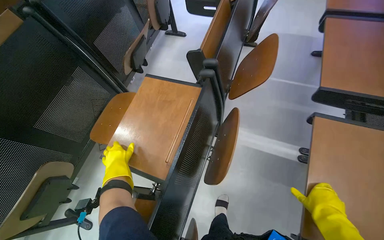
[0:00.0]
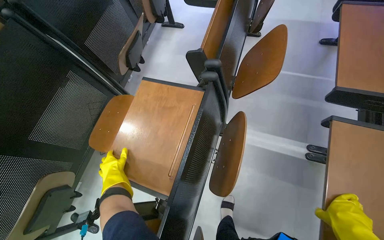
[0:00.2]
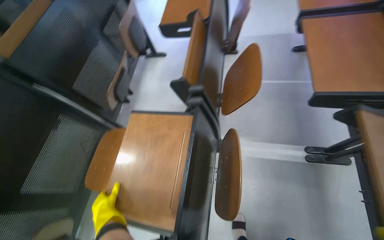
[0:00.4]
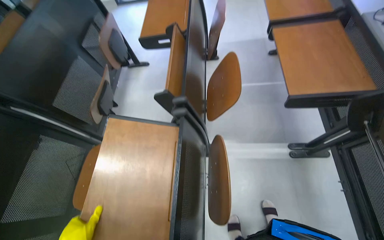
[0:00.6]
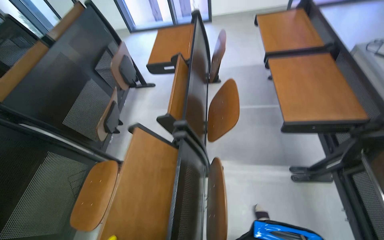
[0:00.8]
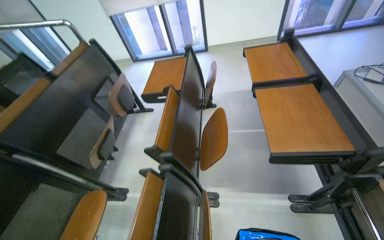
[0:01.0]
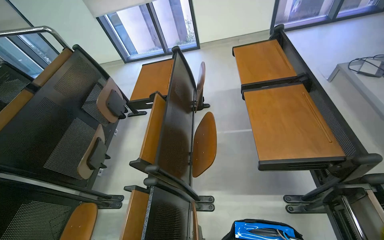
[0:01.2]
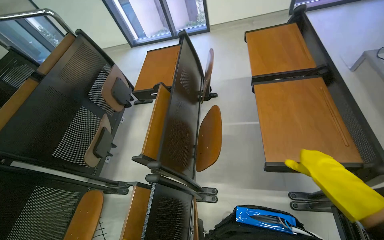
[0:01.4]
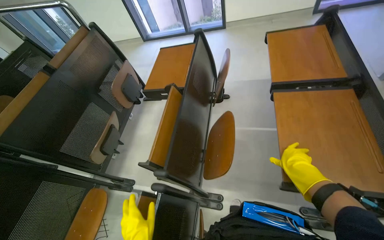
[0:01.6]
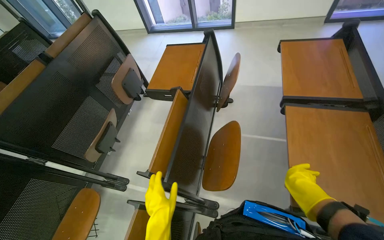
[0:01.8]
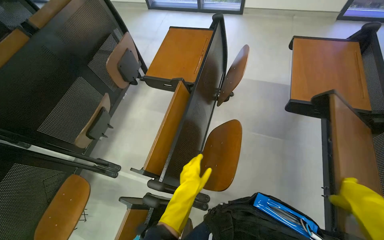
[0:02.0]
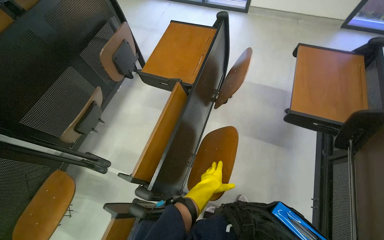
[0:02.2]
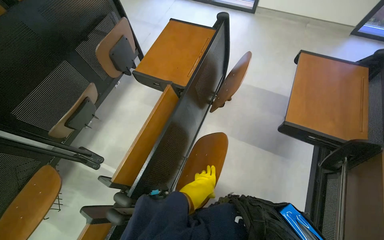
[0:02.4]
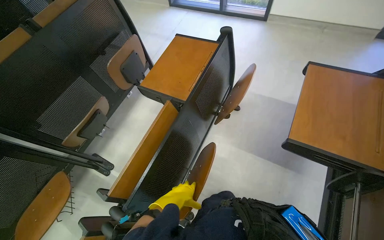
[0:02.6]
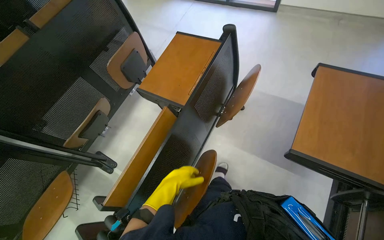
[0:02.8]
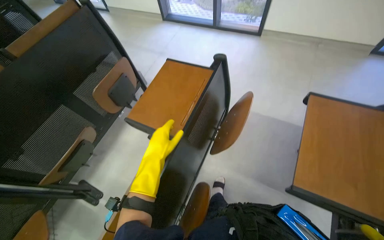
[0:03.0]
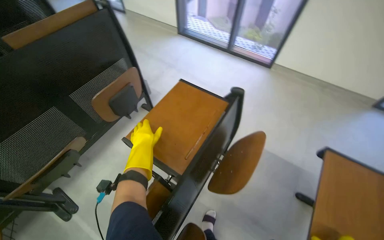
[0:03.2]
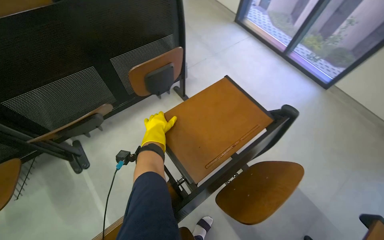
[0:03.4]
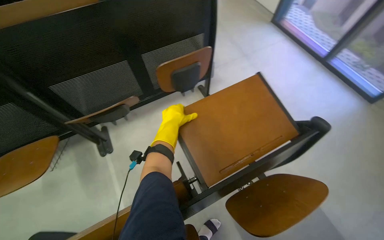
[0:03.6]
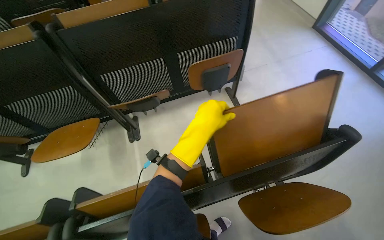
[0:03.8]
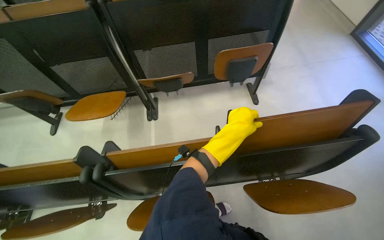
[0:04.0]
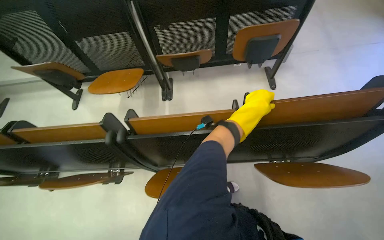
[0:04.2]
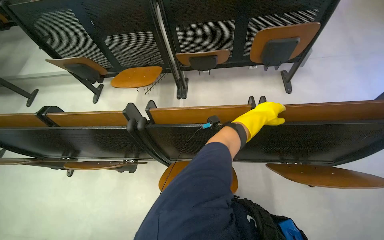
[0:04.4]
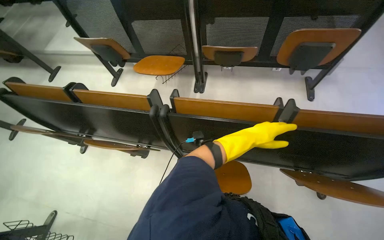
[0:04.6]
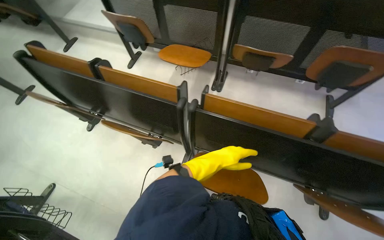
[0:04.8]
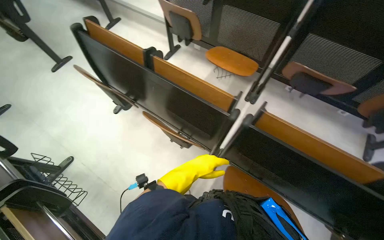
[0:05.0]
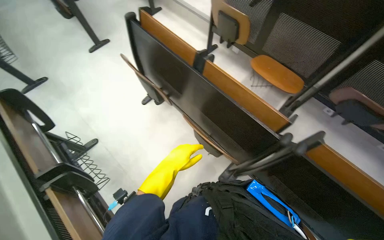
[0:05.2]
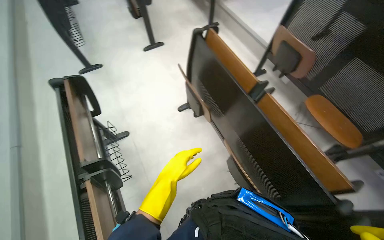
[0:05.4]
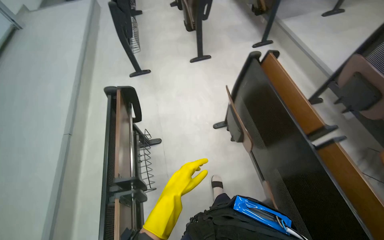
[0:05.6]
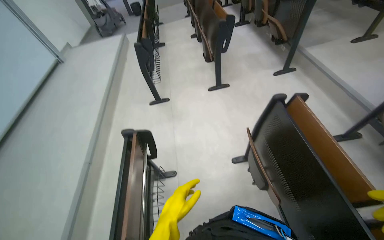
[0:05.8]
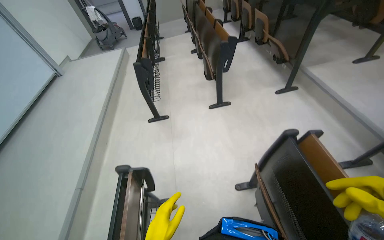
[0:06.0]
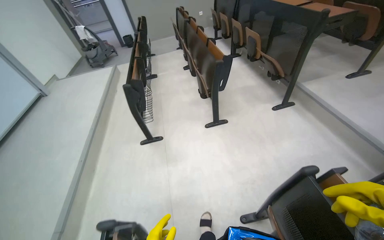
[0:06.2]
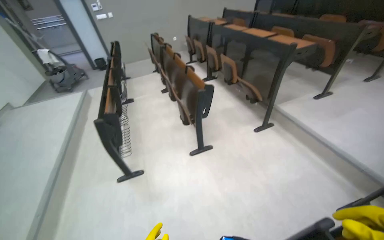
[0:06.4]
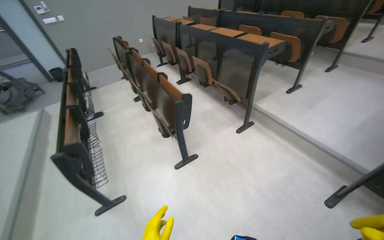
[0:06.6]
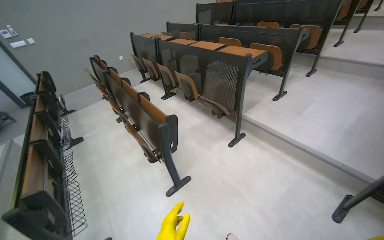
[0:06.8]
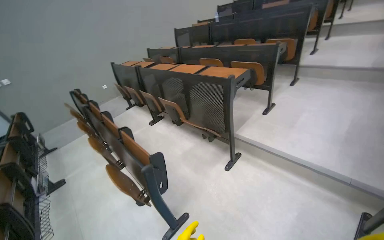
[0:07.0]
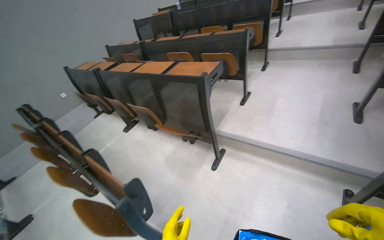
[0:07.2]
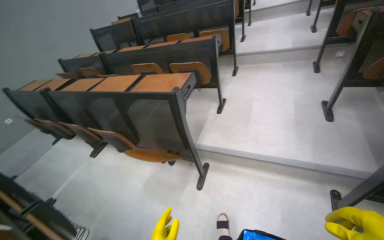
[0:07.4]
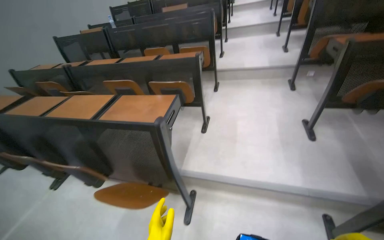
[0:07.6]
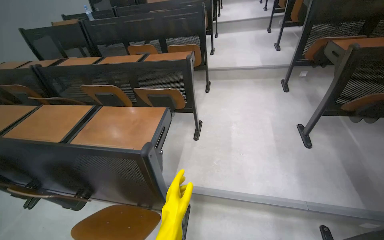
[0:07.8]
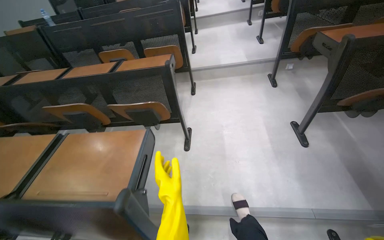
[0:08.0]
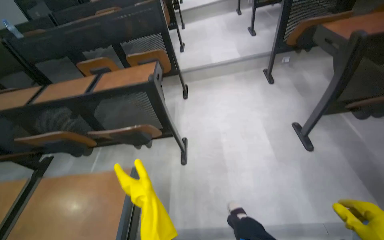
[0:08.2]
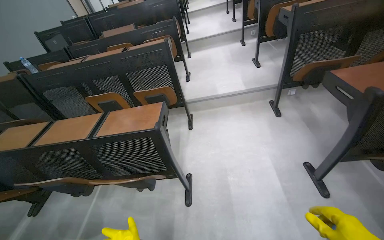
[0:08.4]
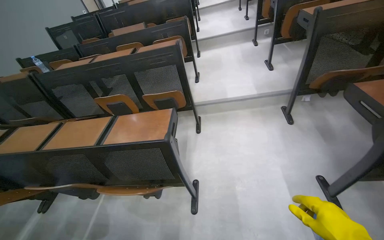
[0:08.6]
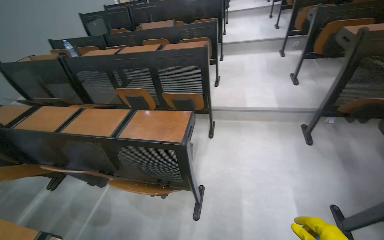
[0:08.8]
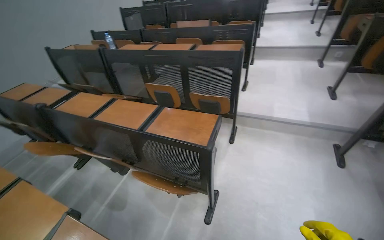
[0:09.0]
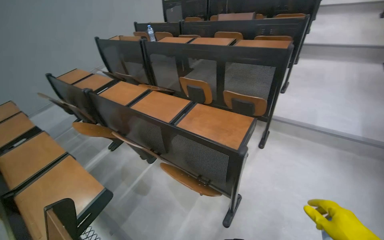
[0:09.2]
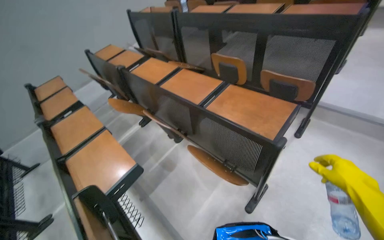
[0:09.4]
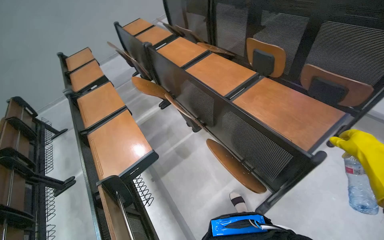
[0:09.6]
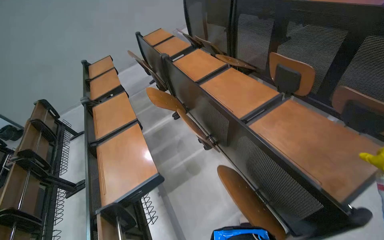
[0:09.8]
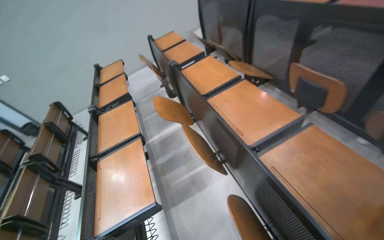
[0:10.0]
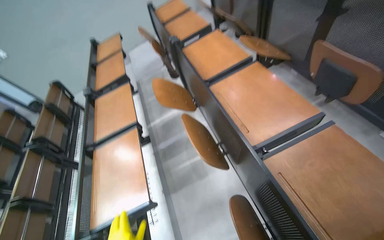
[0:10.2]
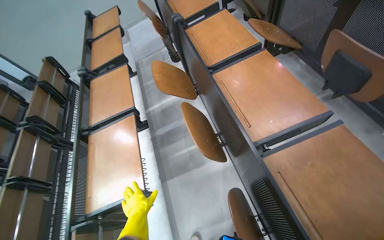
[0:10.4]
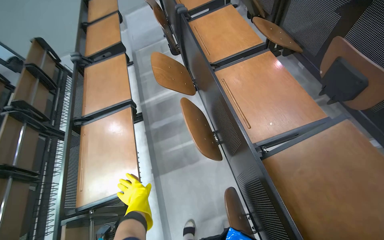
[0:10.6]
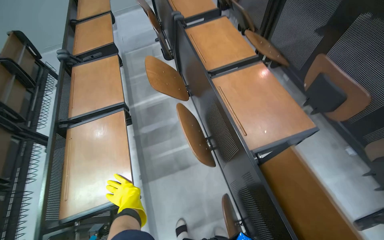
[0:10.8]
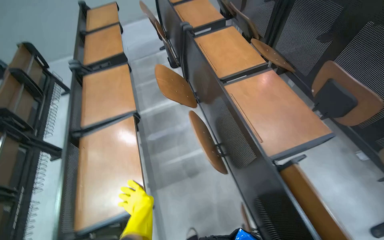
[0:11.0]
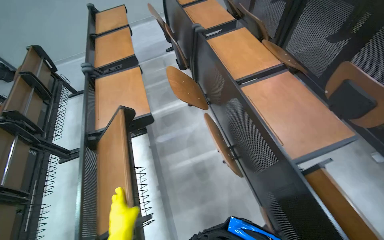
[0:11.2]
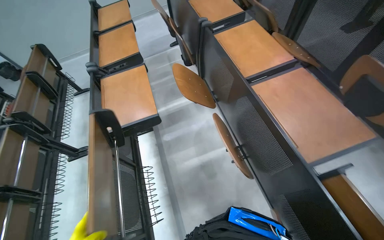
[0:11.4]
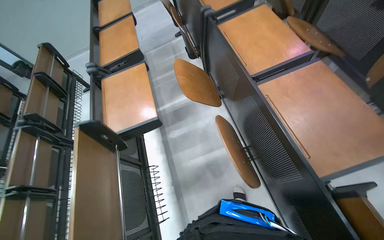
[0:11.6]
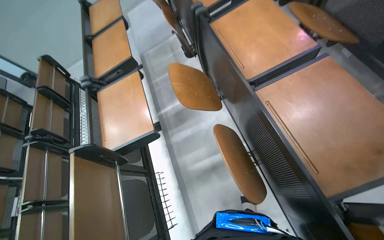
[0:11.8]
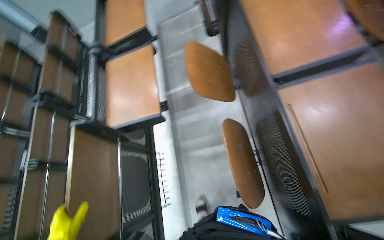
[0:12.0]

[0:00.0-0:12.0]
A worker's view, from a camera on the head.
Job: organizing items.
The whole recording: Folding desks and collecting bottles. The worker folds down desks and collects empty water bottles in the lecture hall.
0:00.0 to 0:01.6: The camera travels about 50 cm.
0:01.6 to 0:03.0: The camera travels about 50 cm.
0:03.0 to 0:04.4: The wearer looks approximately 70 degrees further to the left.
0:04.4 to 0:06.0: The camera travels approximately 1 m. The head turns to the left by about 75 degrees.
0:06.0 to 0:07.6: The head travels approximately 1.5 m. The wearer's head swings some 65 degrees to the right. The view tips upward by approximately 20 degrees.
0:07.6 to 0:09.0: The camera travels about 1 m.
0:09.0 to 0:10.4: The head travels approximately 70 cm. The head rotates about 50 degrees to the left. The wearer looks approximately 30 degrees further downward.
0:10.4 to 0:12.0: The head travels about 40 cm. The camera pitches downward, by roughly 15 degrees.

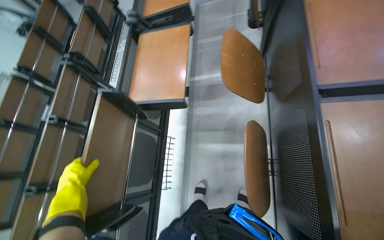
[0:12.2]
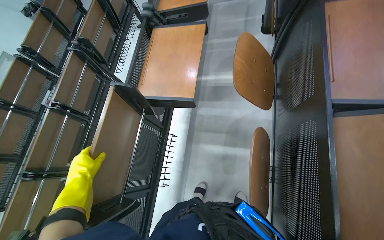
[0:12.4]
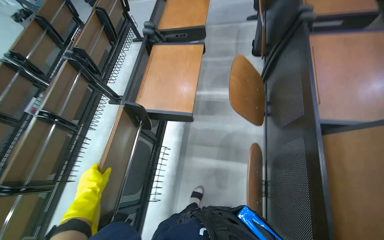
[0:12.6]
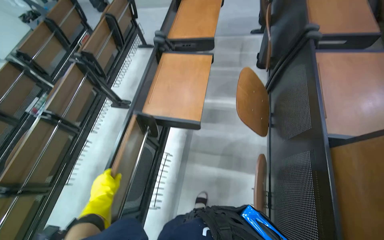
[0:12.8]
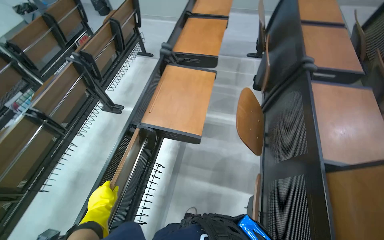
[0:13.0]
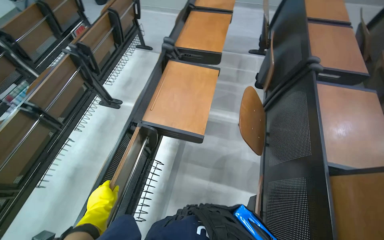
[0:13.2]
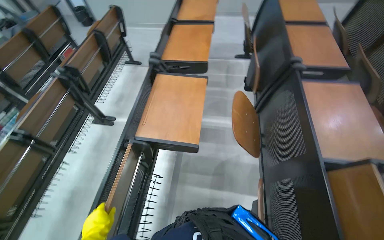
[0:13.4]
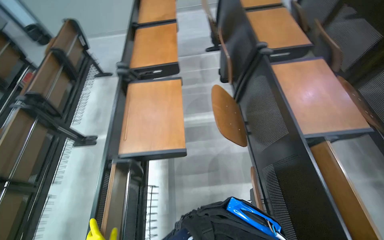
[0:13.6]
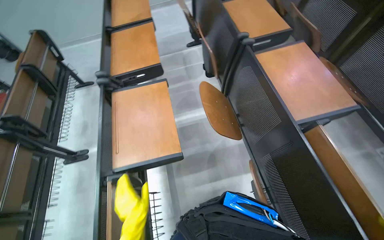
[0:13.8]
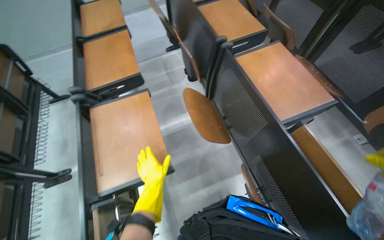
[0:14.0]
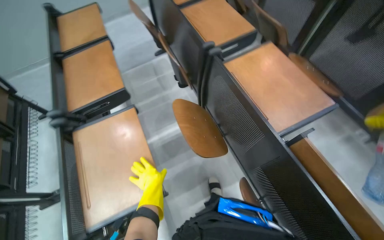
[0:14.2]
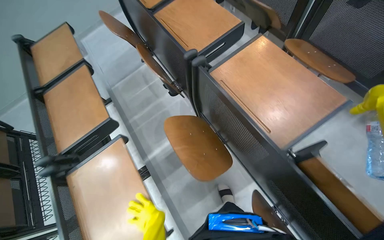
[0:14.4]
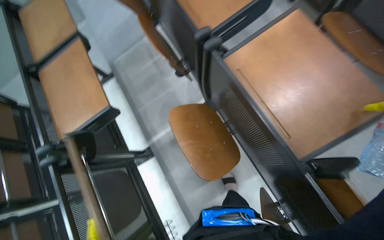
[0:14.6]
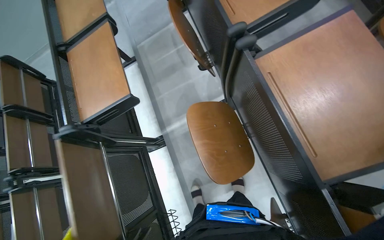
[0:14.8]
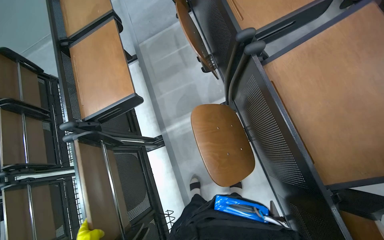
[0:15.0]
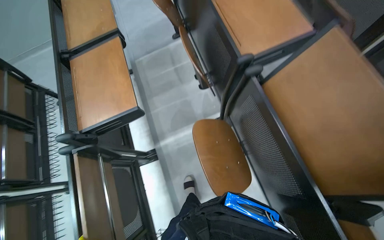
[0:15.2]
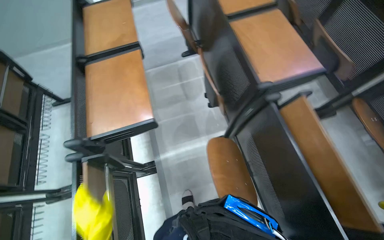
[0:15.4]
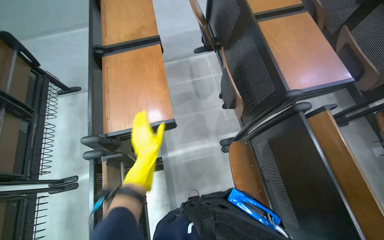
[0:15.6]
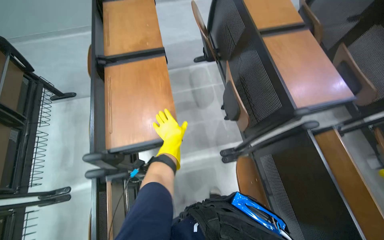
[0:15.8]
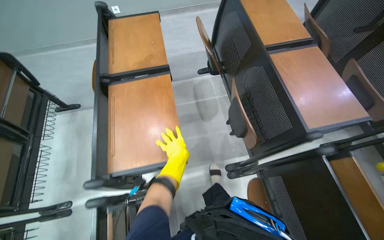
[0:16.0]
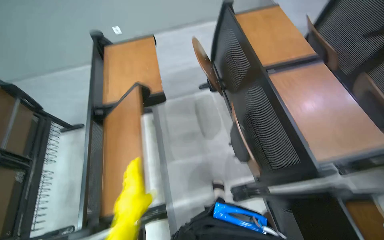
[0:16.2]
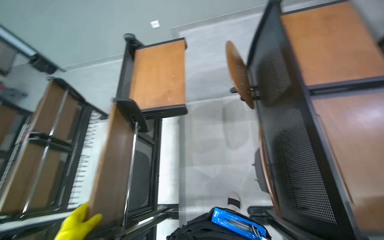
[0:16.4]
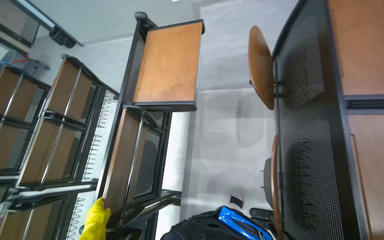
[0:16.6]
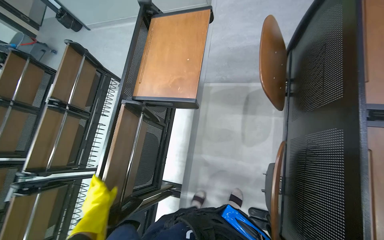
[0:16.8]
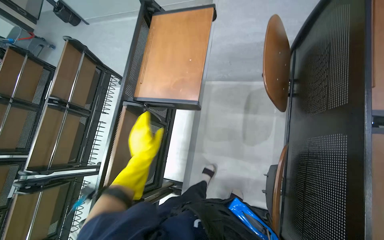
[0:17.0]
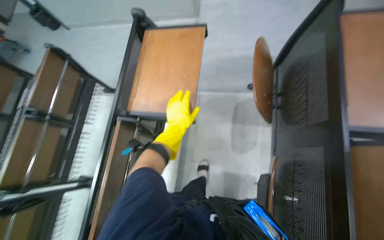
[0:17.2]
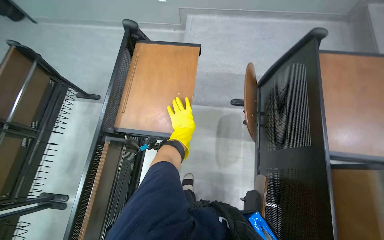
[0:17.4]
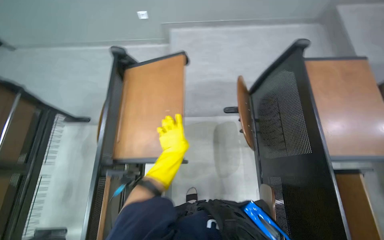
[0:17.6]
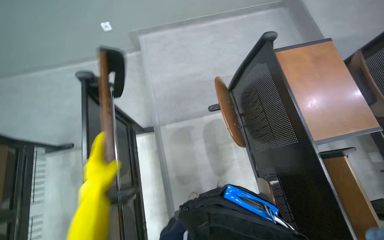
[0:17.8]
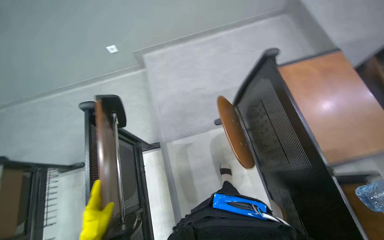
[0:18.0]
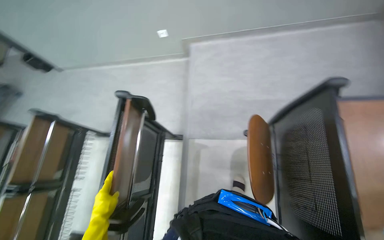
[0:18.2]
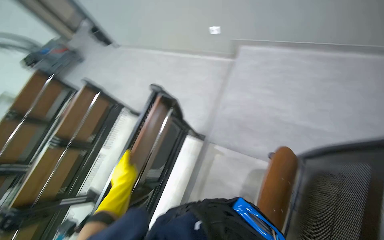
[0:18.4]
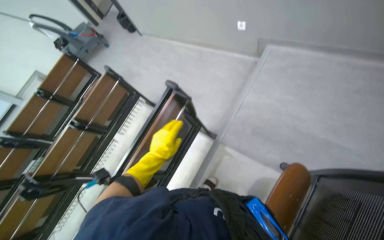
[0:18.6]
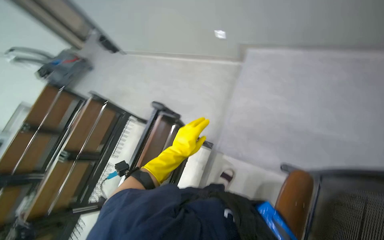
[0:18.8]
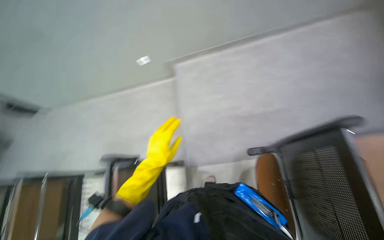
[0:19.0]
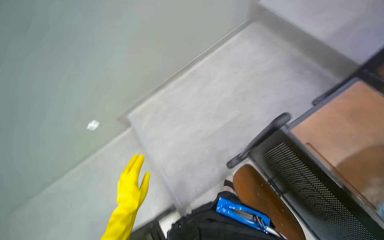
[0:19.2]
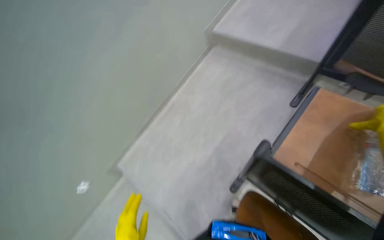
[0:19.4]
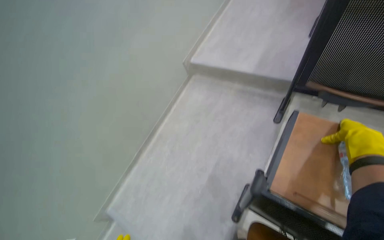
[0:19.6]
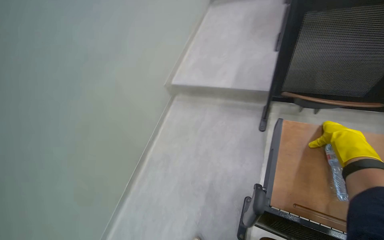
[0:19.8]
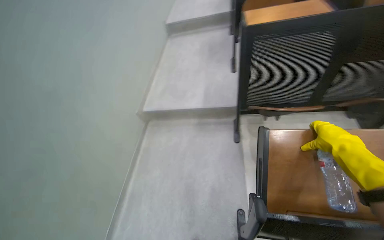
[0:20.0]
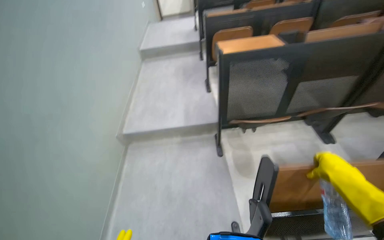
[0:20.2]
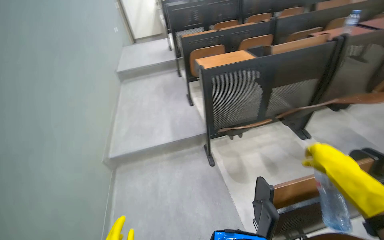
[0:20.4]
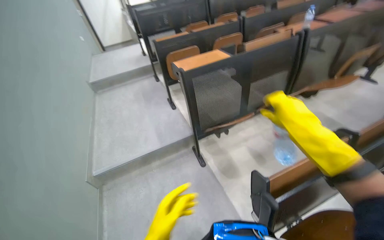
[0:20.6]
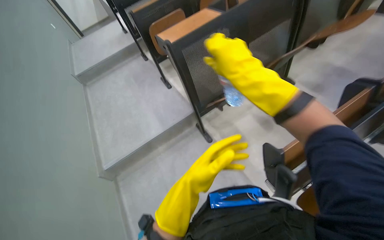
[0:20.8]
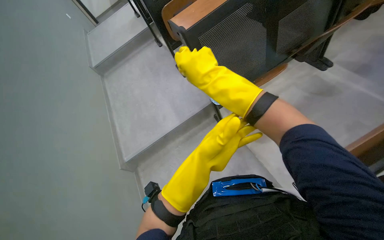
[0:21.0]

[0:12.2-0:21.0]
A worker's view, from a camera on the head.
Job: organizing items.
The whole recording: Folding desks and collecting bottles. The worker folds down desks and collects empty water bottles in the lecture hall.
0:12.2 to 0:13.6: The view swings approximately 20 degrees to the right.
0:13.6 to 0:15.2: The camera is carried approximately 50 cm. The view tilts approximately 15 degrees downward.
0:15.2 to 0:16.6: The camera is carried about 60 cm. The head rotates approximately 25 degrees to the left.
0:16.6 to 0:18.0: The head rotates roughly 25 degrees to the right.
0:18.0 to 0:19.6: The camera travels some 40 cm. The camera pitches upward, by about 25 degrees.
0:19.6 to 0:21.0: The head turns to the right by about 55 degrees. The wearer looks about 10 degrees further upward.
